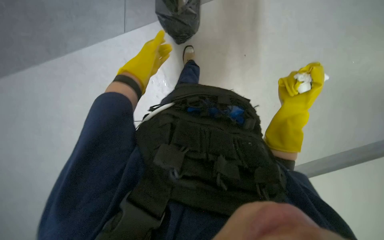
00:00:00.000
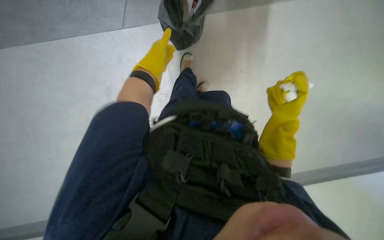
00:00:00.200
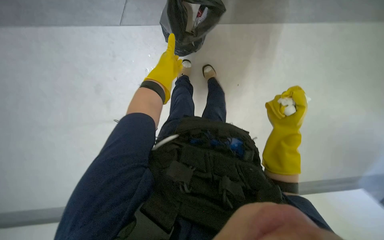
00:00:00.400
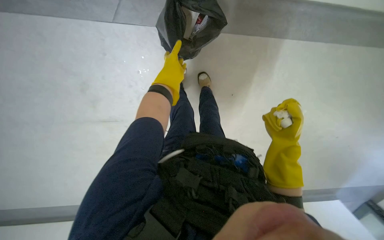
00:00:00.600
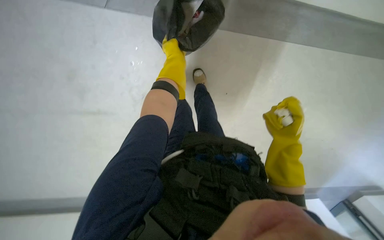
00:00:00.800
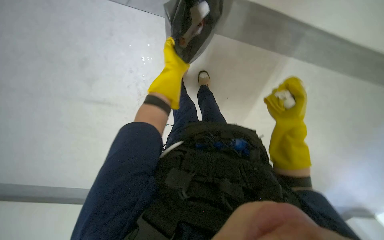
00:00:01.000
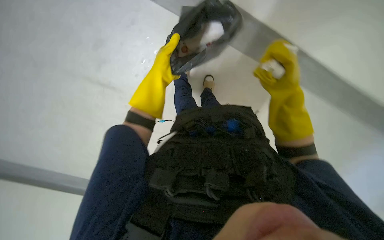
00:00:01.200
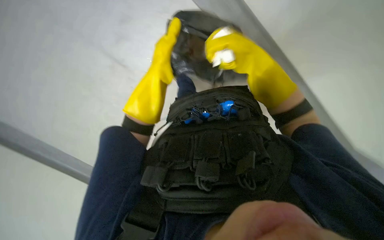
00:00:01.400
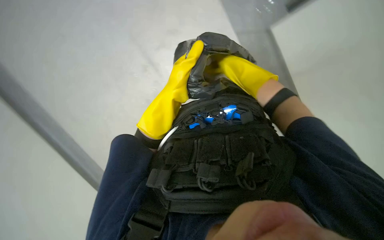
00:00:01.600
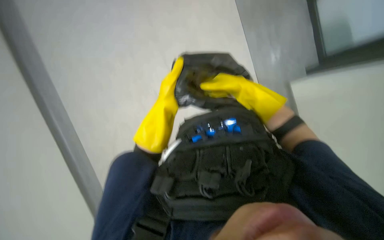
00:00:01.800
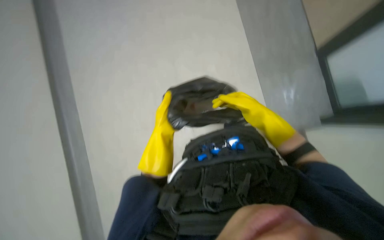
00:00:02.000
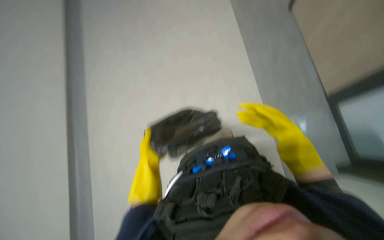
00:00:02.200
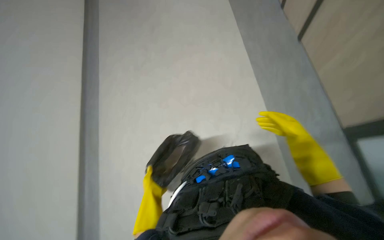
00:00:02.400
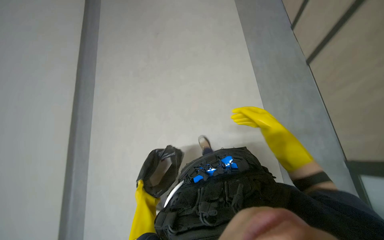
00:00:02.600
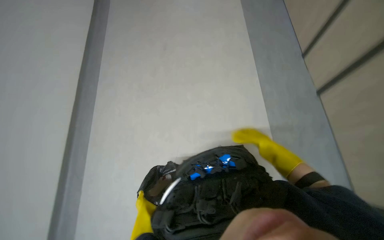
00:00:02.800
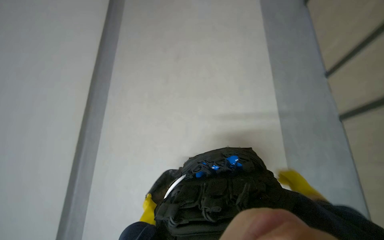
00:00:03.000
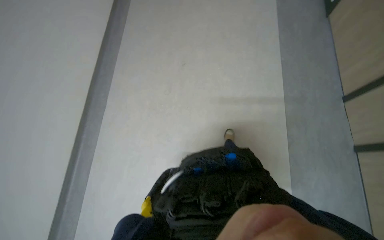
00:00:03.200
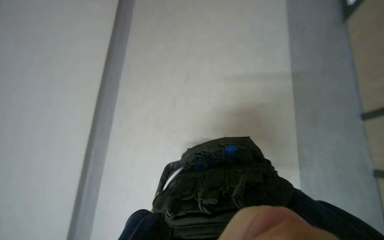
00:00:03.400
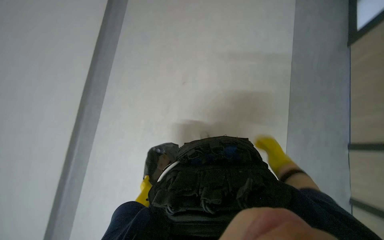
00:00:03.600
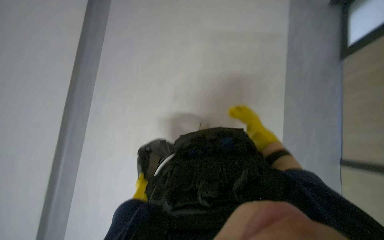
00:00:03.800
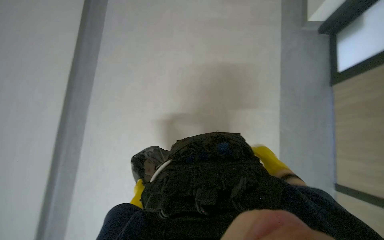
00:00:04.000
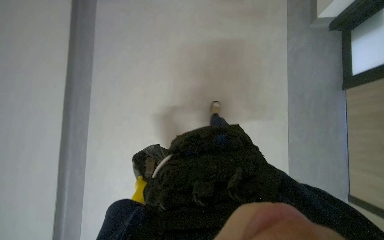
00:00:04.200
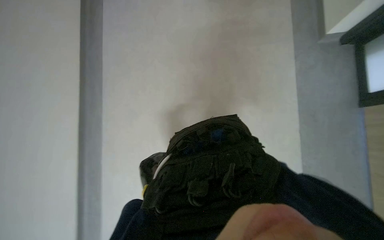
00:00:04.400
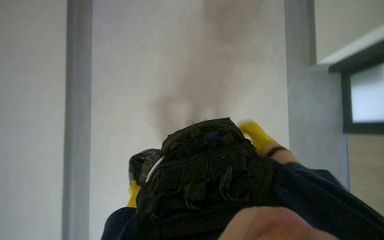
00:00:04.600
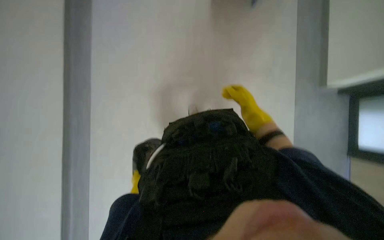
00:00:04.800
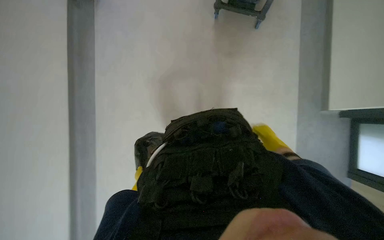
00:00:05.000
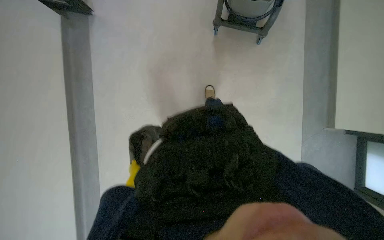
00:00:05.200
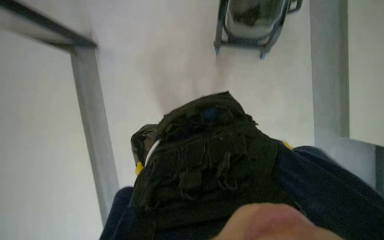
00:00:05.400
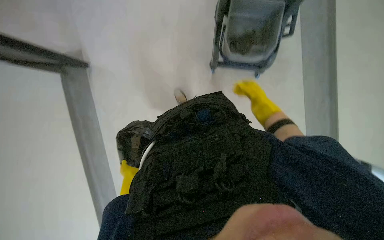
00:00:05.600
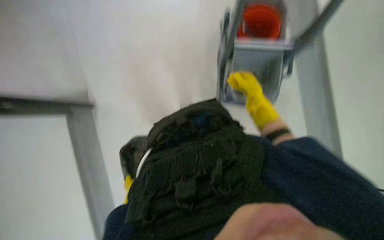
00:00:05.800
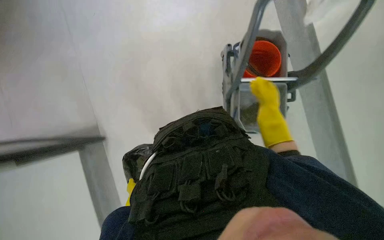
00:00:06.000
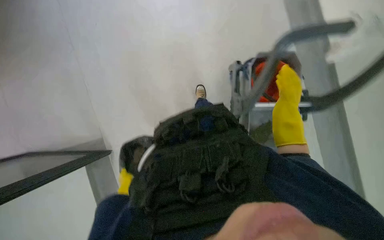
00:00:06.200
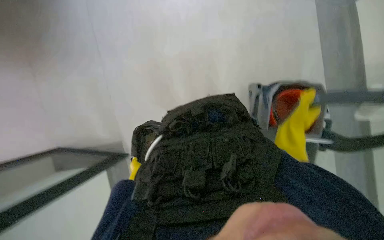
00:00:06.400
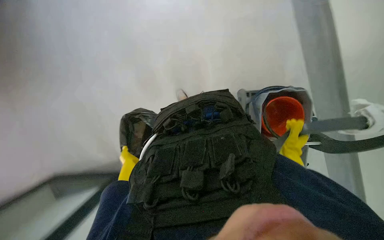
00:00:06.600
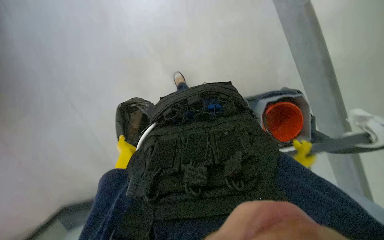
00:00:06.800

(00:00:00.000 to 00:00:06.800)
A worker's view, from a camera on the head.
Job: managing trash.
The whole recording: Emptying trash bins and collecting litter. The worker collects the trash from the trash bin inside the room and gathers it into a plastic trash bag.
00:00:00.000 - 00:00:01.400: The left hand heads nearer to the camera, to the right and down the picture, covering approximately 20 cm. Meanwhile the right hand is displaced up the picture by roughly 10 cm.
00:00:01.400 - 00:00:02.800: The camera pitches upward, by some 35 degrees. The right hand travels to the right and farther from the camera by some 15 cm. Meanwhile the left hand travels down the picture by roughly 25 cm.
00:00:02.800 - 00:00:04.000: The view tips upward by about 15 degrees. Everything in view rotates some 30 degrees clockwise.
00:00:04.000 - 00:00:05.400: The view tips upward by about 20 degrees.

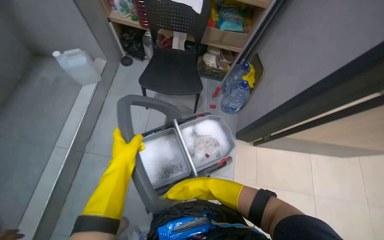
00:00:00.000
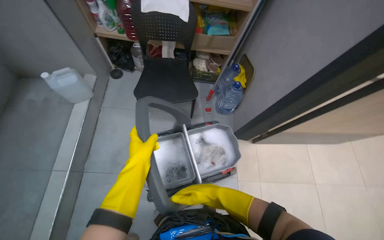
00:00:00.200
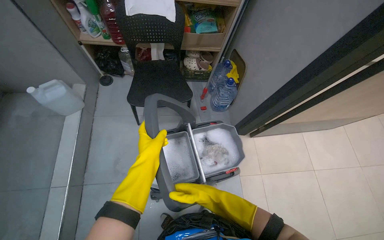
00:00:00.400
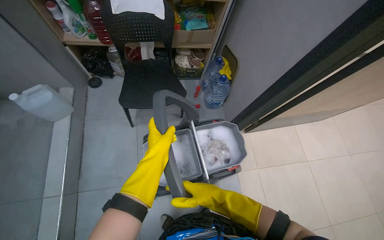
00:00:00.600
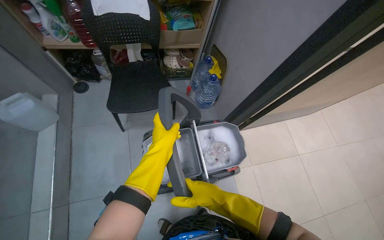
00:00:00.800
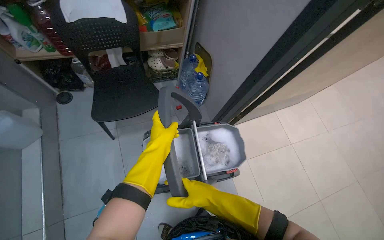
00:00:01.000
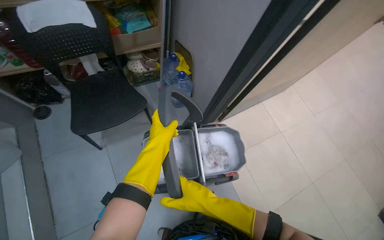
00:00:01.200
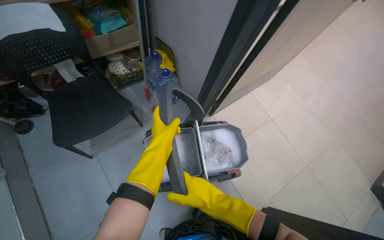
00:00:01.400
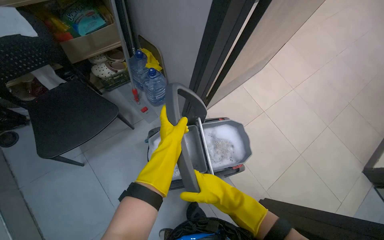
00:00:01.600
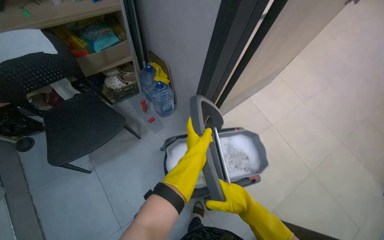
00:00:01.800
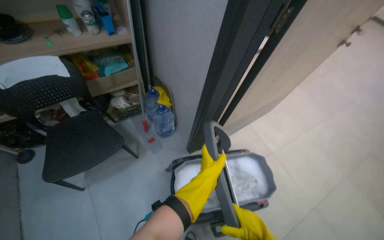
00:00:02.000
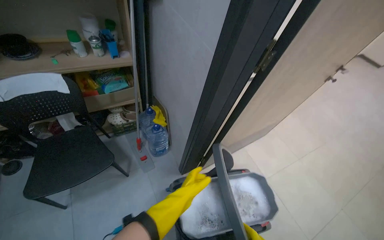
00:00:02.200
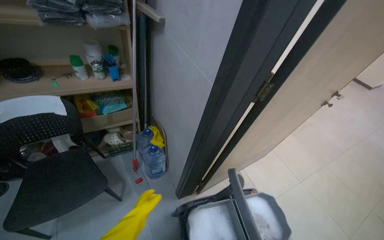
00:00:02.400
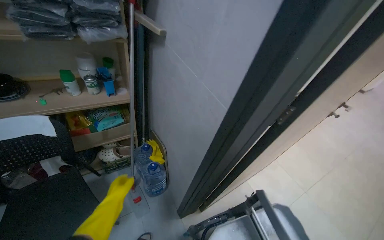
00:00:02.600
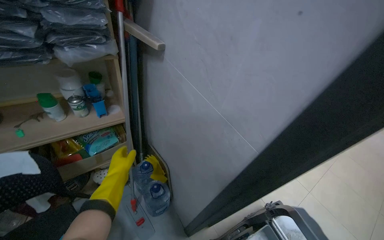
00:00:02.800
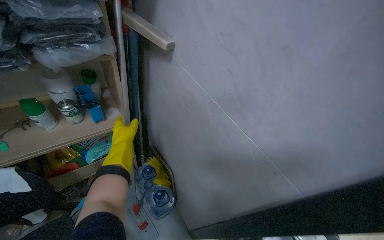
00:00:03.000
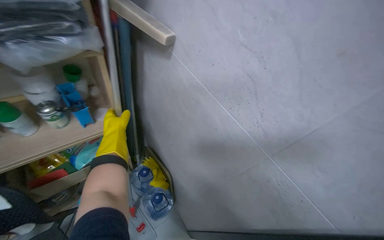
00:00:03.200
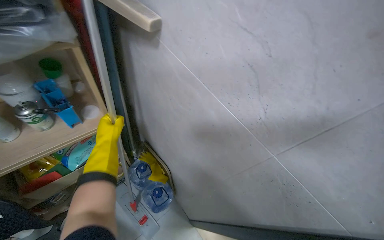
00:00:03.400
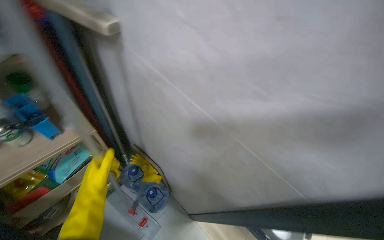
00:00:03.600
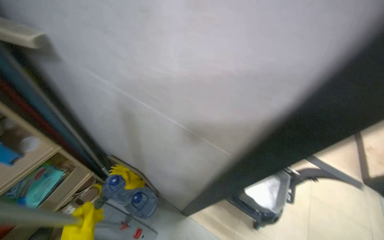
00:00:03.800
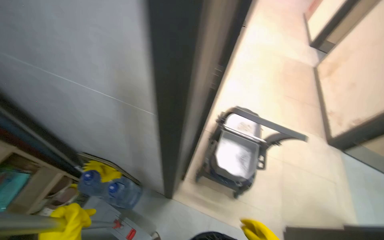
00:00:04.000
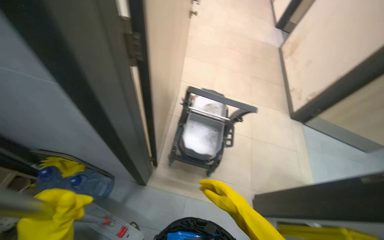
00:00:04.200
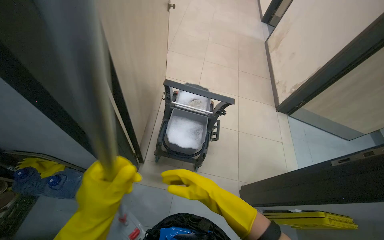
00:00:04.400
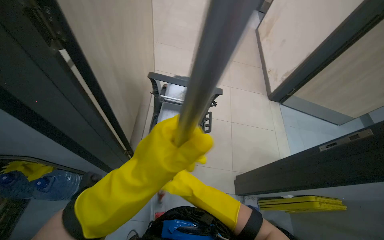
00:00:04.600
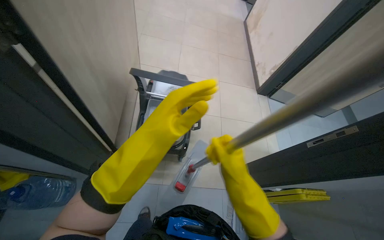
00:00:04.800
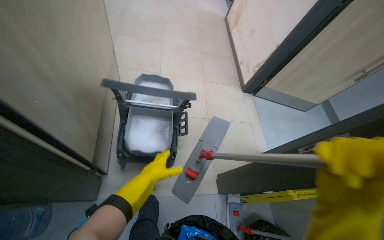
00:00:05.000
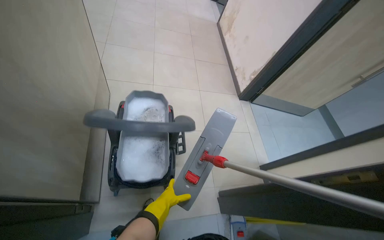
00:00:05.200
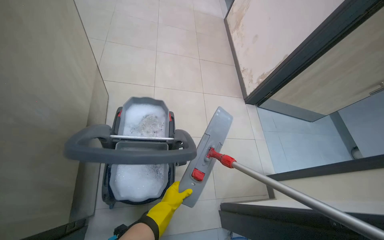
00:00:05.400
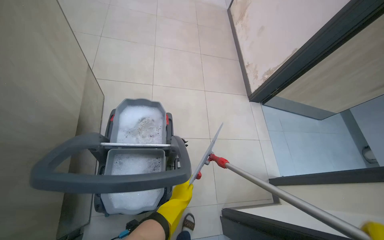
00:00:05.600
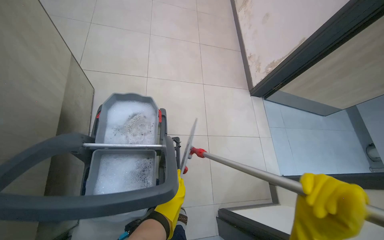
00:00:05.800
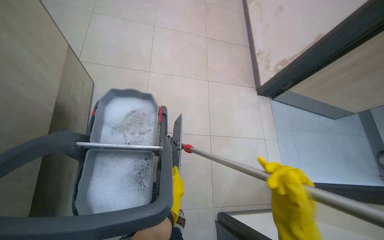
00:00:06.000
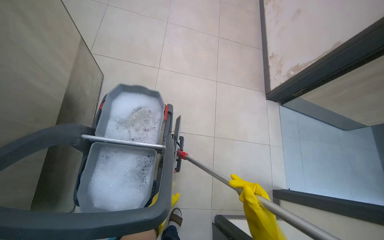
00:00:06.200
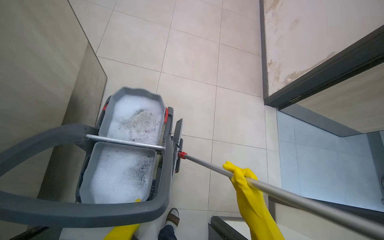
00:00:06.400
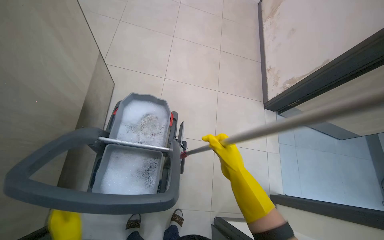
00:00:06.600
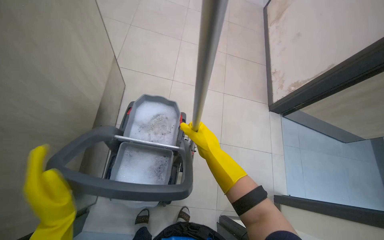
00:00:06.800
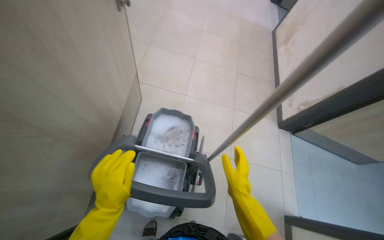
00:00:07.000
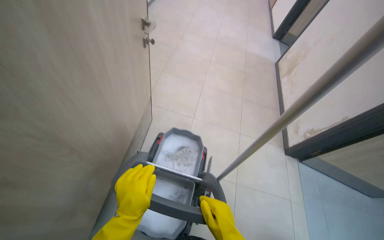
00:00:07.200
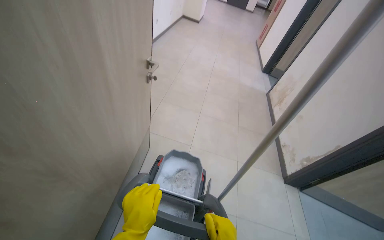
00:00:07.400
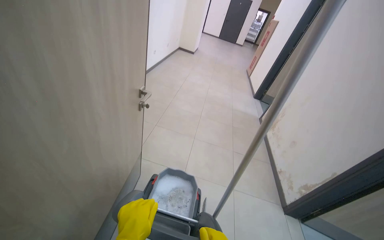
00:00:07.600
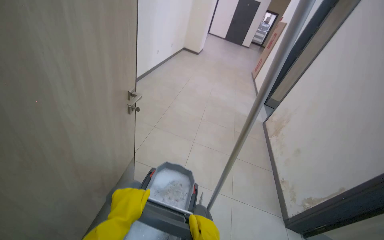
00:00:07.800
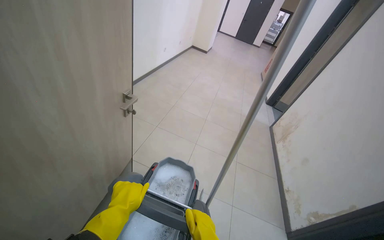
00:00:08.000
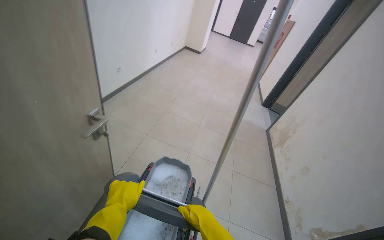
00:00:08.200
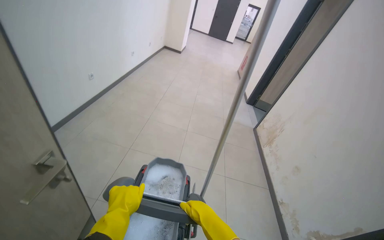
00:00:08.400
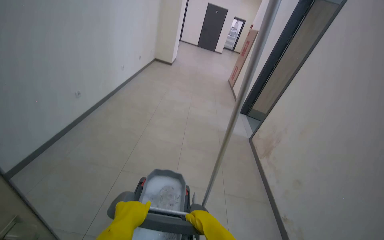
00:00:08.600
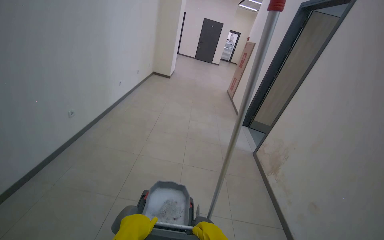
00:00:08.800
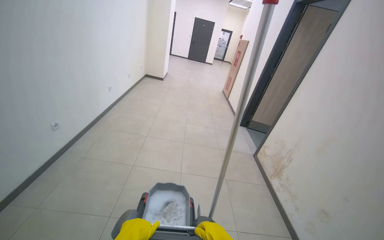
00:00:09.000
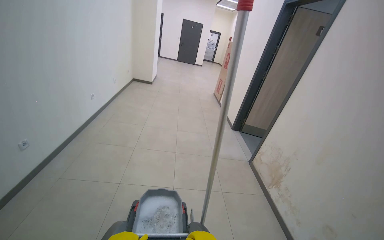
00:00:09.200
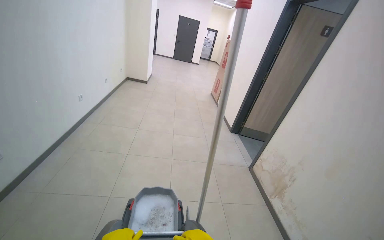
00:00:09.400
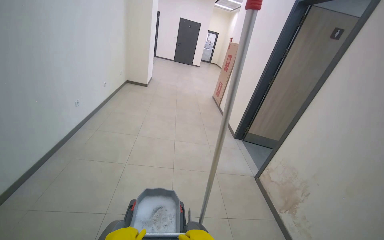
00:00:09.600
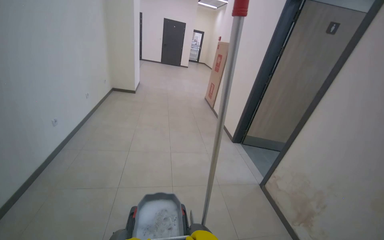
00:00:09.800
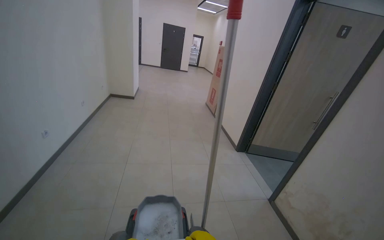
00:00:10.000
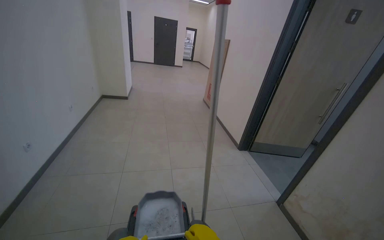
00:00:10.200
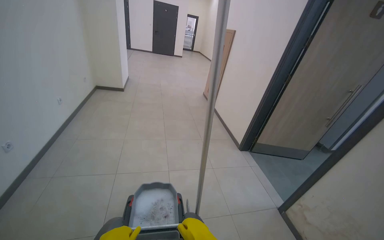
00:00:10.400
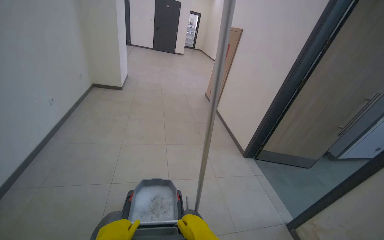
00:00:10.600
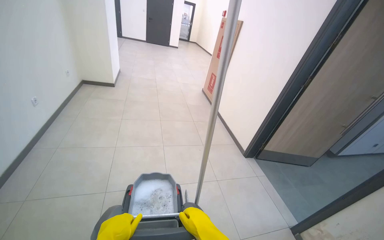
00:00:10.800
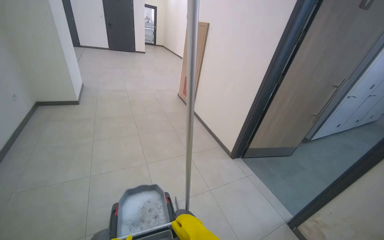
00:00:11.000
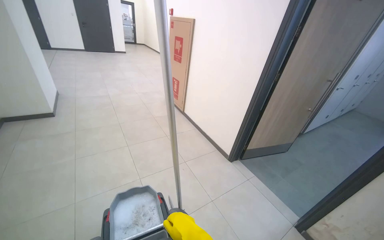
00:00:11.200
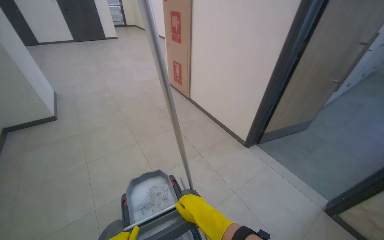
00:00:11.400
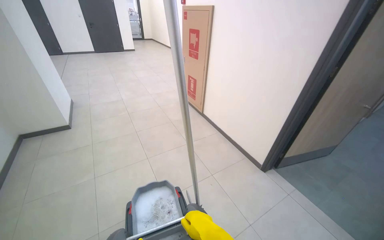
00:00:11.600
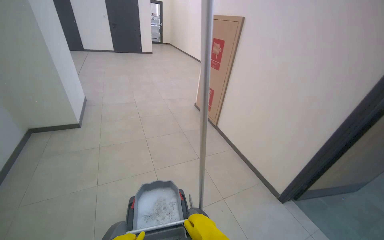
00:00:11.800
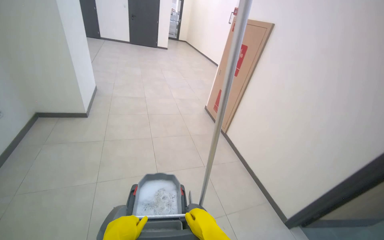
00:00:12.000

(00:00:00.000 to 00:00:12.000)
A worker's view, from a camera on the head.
Job: preparing cleaning supplies.
The whole recording: Moving a Cleaning Cart. The worker pushes the cleaning cart through the cafeteria.
00:00:00.000 - 00:00:01.600: The wearer's head swings about 45 degrees to the right.
00:00:01.600 - 00:00:03.000: The wearer moves roughly 50 cm. The wearer looks approximately 20 degrees further upward.
00:00:03.000 - 00:00:04.400: The wearer moves roughly 50 cm. The head rotates about 45 degrees to the right. The view tips downward by roughly 15 degrees.
00:00:04.400 - 00:00:06.000: The head travels approximately 70 cm. The camera pitches downward, by some 15 degrees.
00:00:06.000 - 00:00:07.600: The wearer looks approximately 35 degrees further upward.
00:00:07.600 - 00:00:09.000: The camera travels some 60 cm.
00:00:09.000 - 00:00:10.400: The camera travels roughly 1 m.
00:00:10.400 - 00:00:12.000: The wearer moves about 1.5 m.
